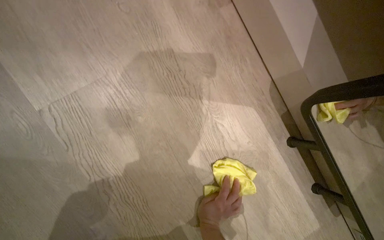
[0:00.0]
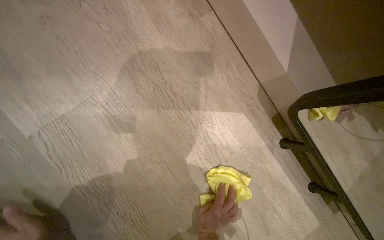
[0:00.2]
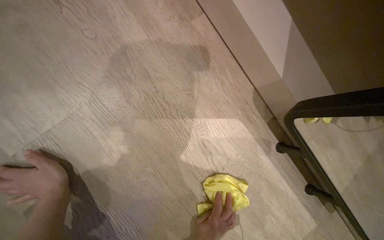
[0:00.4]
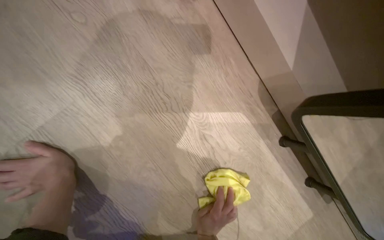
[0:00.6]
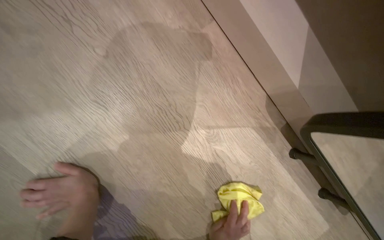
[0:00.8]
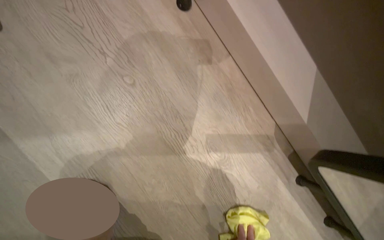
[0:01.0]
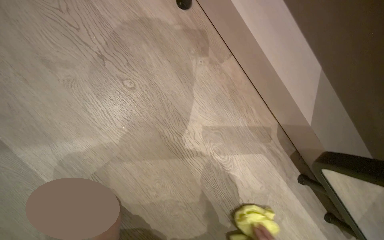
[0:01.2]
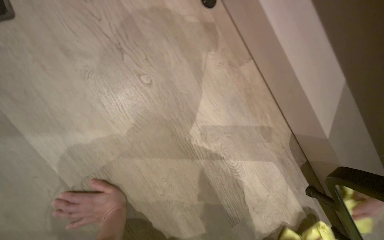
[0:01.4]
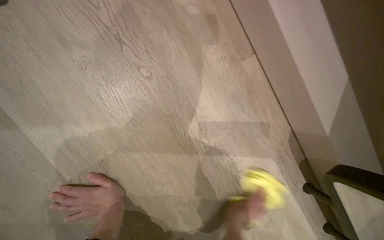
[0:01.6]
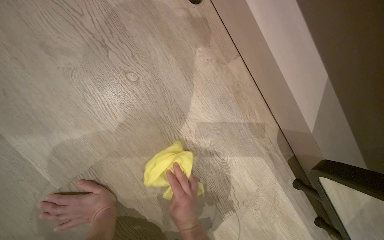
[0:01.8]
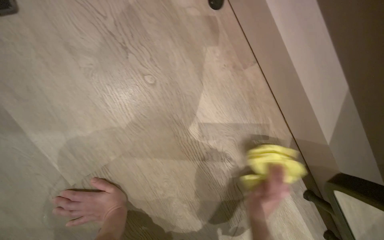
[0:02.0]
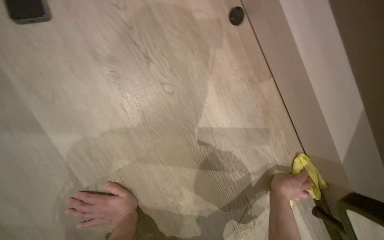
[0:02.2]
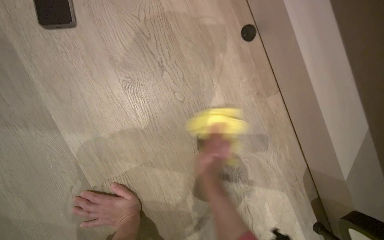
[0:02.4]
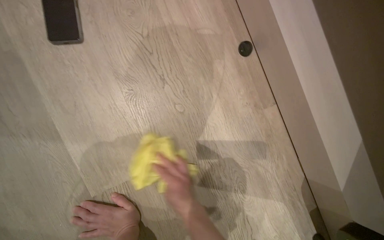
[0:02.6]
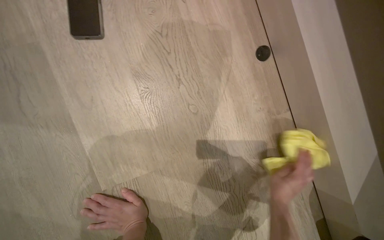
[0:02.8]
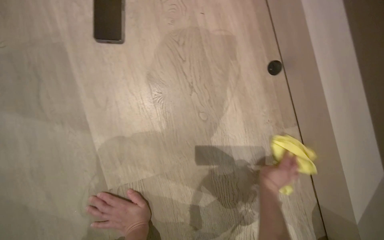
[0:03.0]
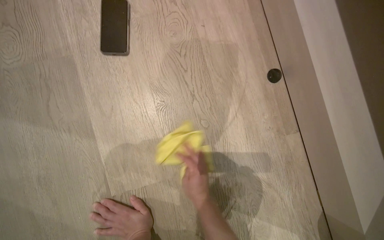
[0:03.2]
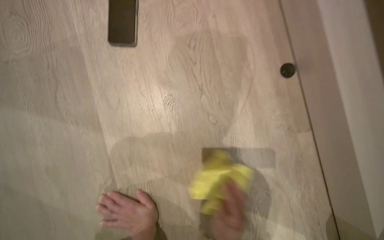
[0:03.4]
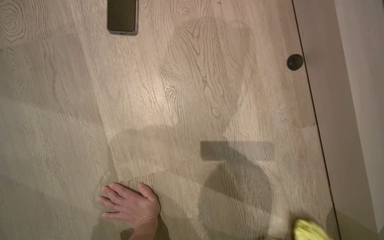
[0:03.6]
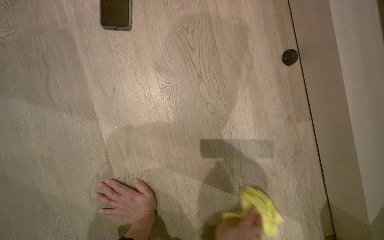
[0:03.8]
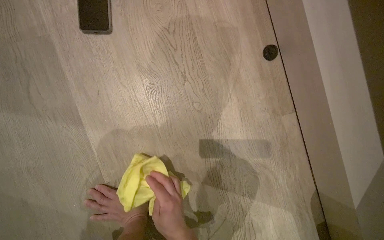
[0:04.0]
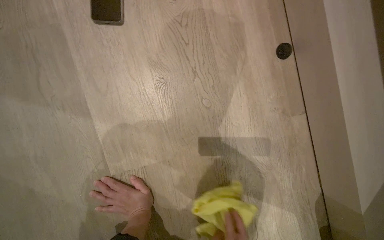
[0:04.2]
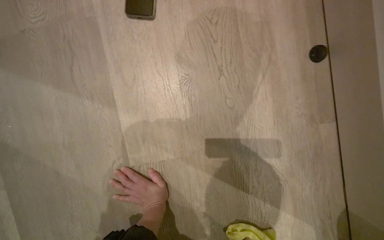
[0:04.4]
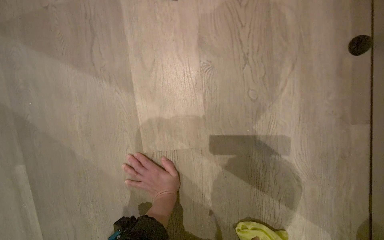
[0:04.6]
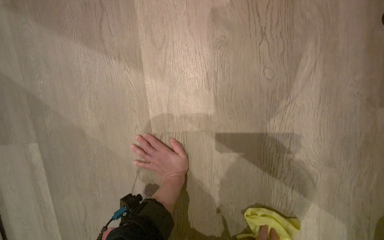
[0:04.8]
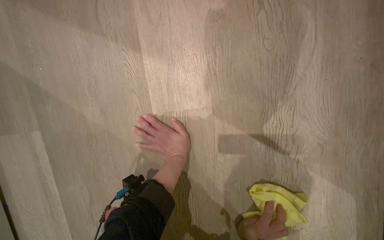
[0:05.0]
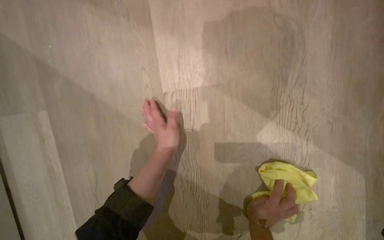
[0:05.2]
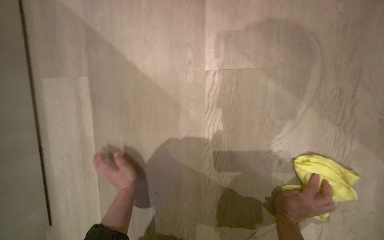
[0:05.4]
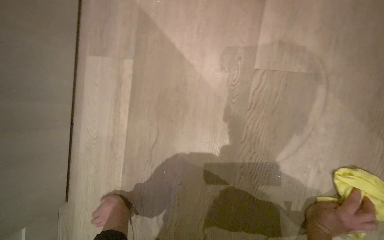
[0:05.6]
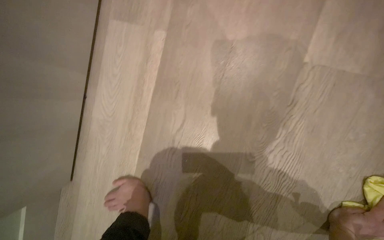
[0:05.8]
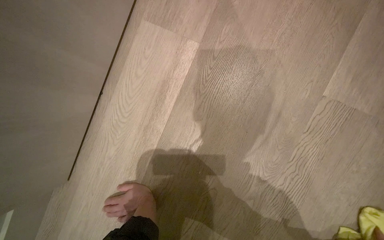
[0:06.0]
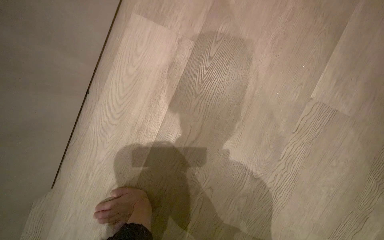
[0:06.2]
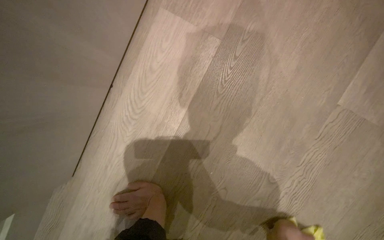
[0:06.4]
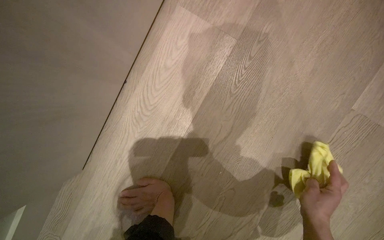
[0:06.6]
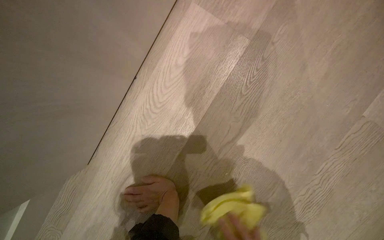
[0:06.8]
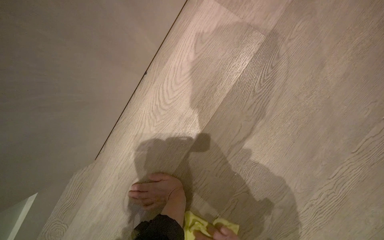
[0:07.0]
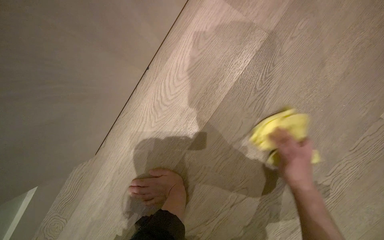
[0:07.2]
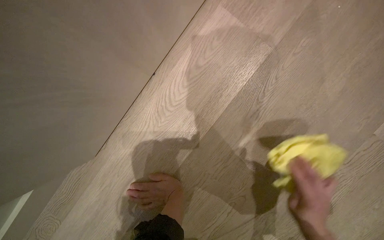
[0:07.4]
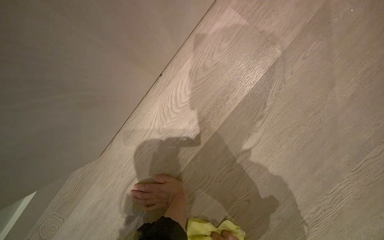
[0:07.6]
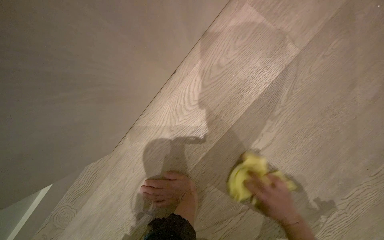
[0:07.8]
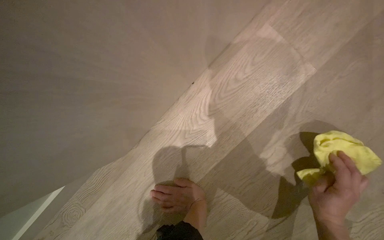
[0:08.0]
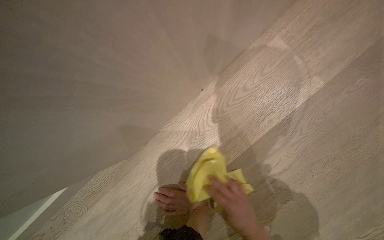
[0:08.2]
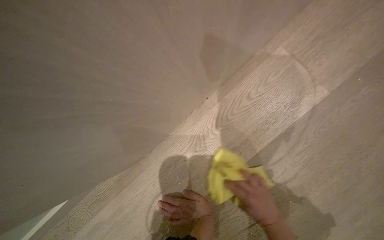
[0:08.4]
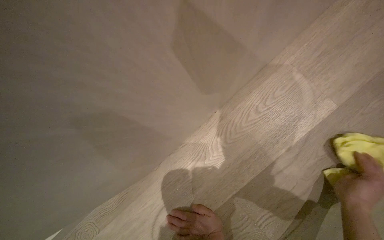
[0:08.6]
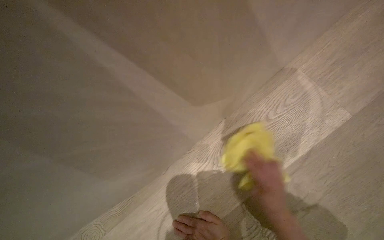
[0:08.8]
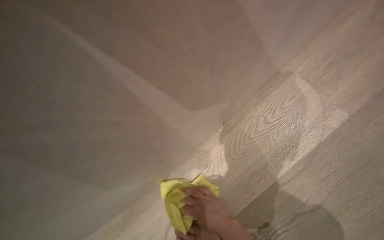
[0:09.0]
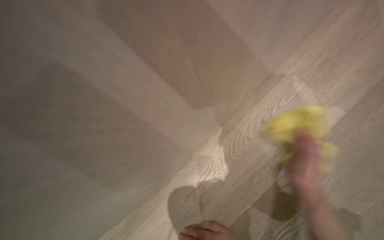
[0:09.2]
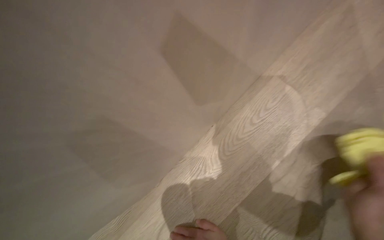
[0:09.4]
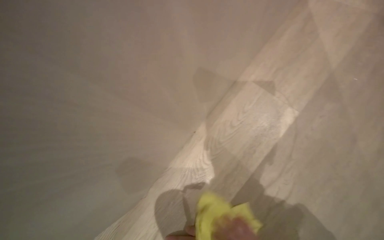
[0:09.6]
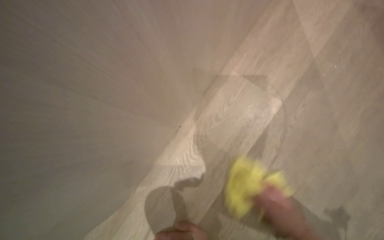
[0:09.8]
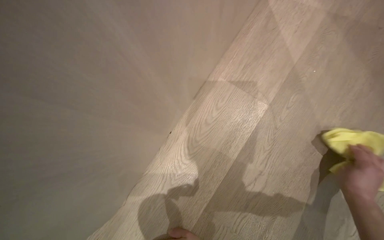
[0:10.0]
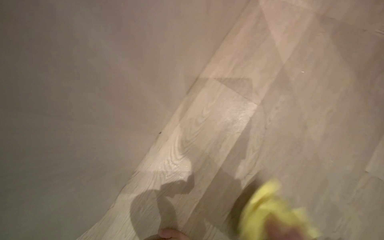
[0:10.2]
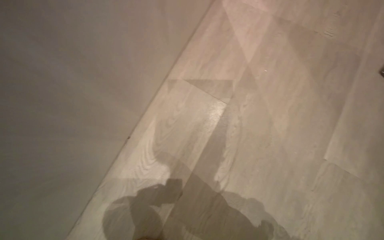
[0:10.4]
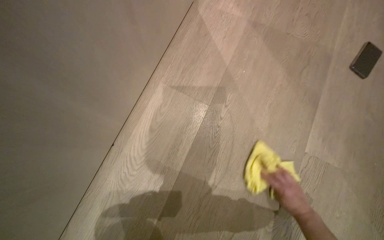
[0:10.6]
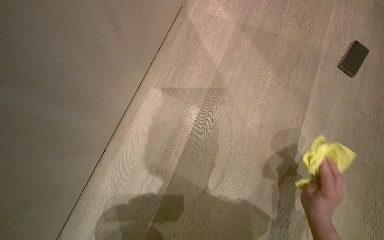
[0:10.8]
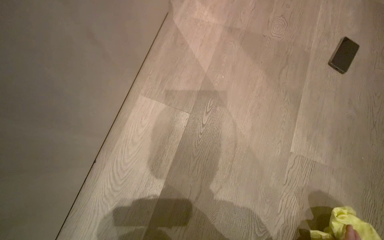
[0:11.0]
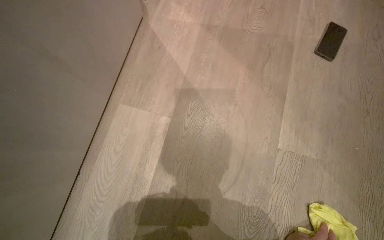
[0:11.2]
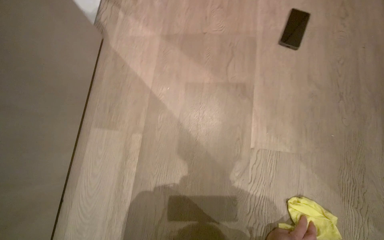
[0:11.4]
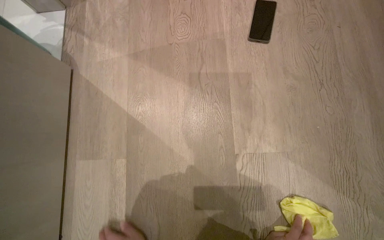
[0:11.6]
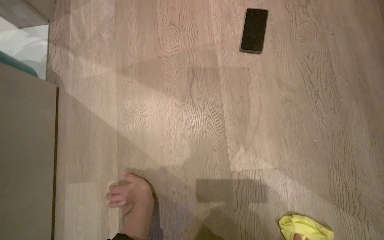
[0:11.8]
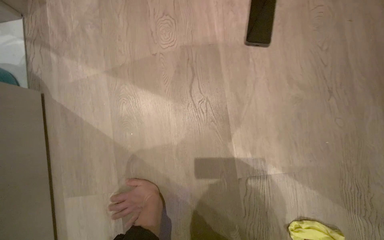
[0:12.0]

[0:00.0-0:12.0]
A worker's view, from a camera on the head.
Job: mopping floor.
The whole recording: Wiping room floor. The worker kneels and wipes the room floor with a yellow cloth.
0:04.4 to 0:06.0: The head travels roughly 60 cm. Everything in view rotates roughly 35 degrees clockwise.
0:09.0 to 0:10.4: The wearer's head swings about 25 degrees to the right.
0:10.4 to 0:12.0: The head travels about 50 cm. The scene rotates counterclockwise by roughly 35 degrees.

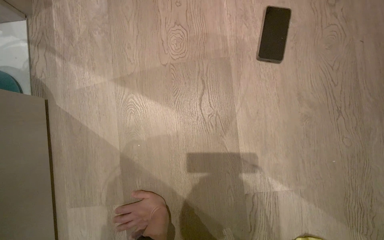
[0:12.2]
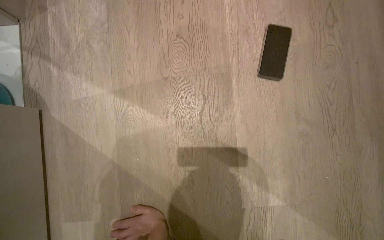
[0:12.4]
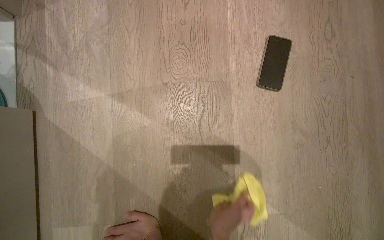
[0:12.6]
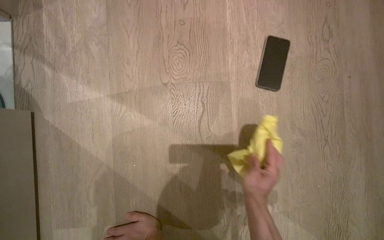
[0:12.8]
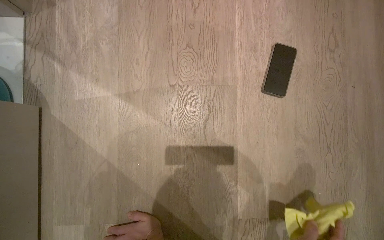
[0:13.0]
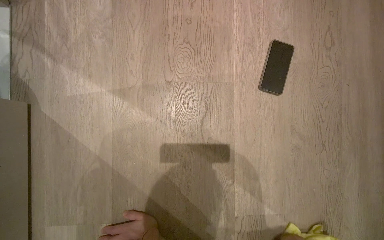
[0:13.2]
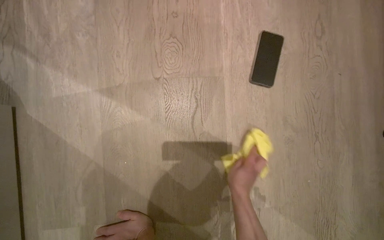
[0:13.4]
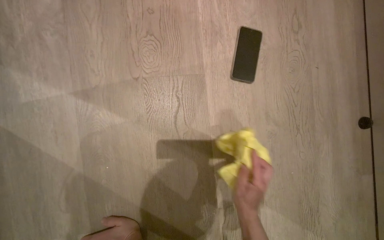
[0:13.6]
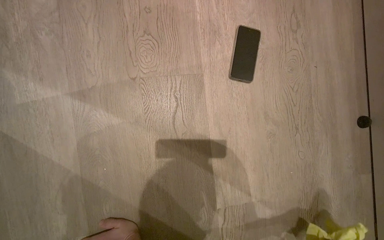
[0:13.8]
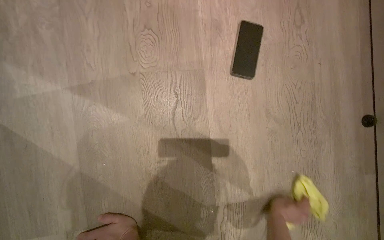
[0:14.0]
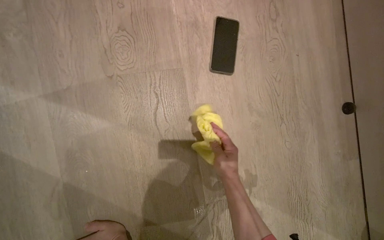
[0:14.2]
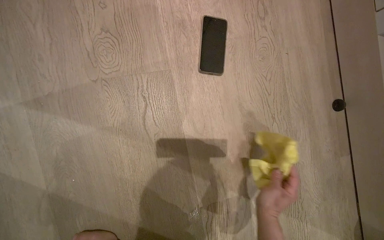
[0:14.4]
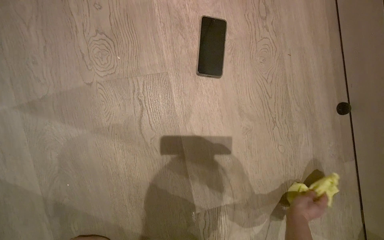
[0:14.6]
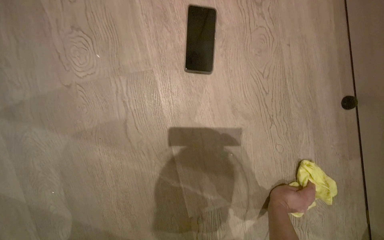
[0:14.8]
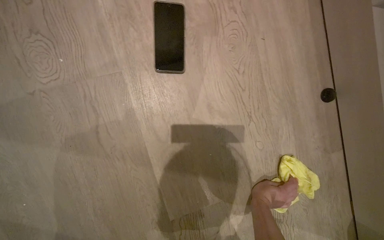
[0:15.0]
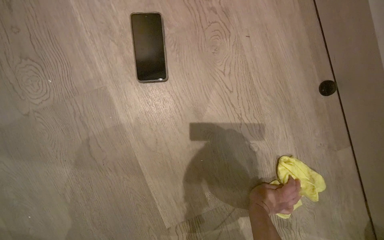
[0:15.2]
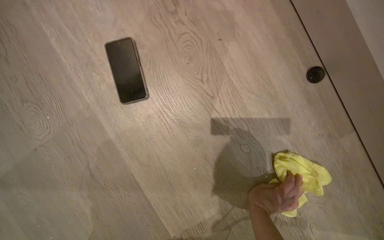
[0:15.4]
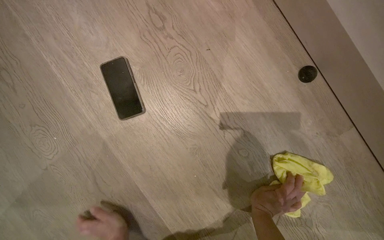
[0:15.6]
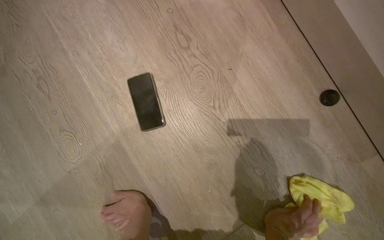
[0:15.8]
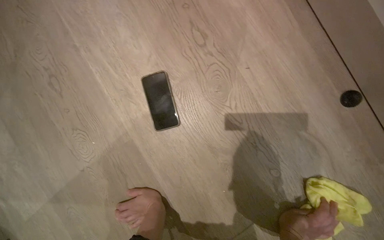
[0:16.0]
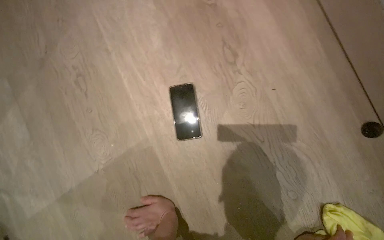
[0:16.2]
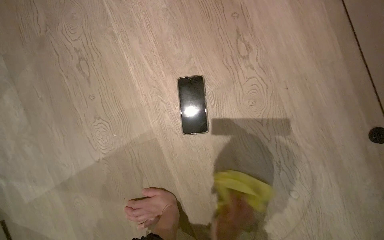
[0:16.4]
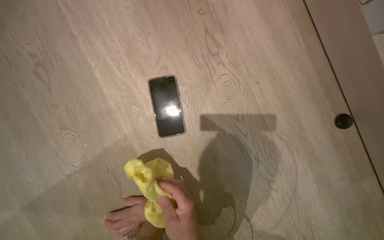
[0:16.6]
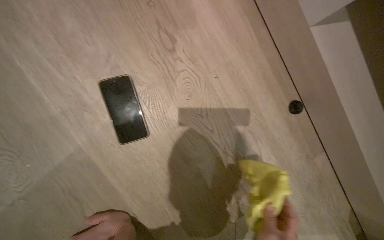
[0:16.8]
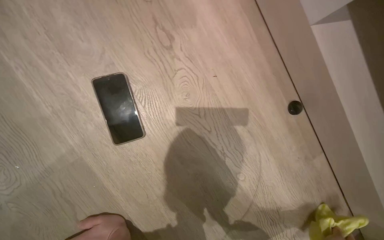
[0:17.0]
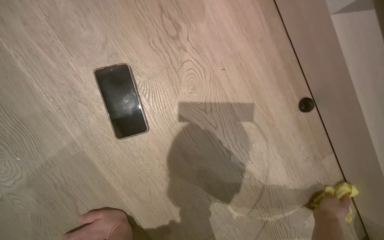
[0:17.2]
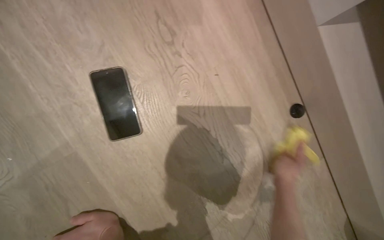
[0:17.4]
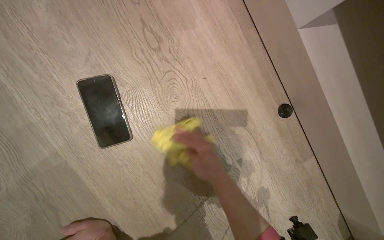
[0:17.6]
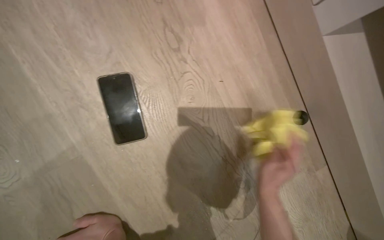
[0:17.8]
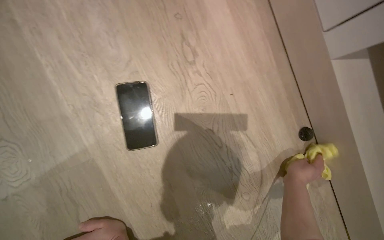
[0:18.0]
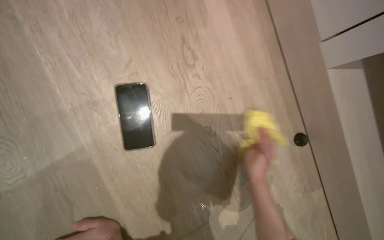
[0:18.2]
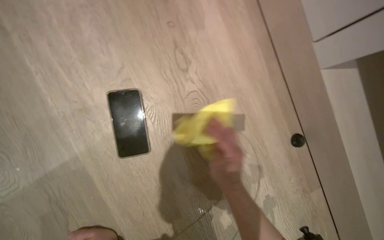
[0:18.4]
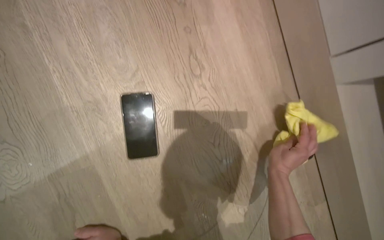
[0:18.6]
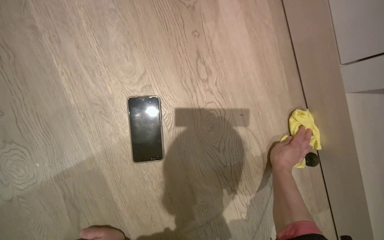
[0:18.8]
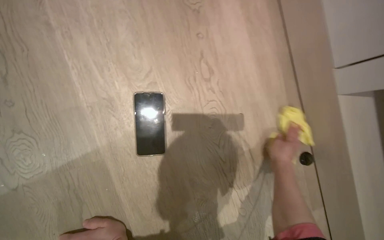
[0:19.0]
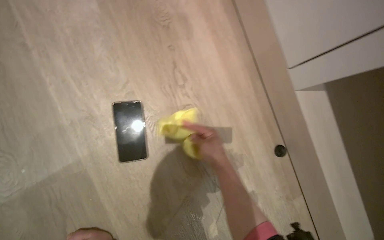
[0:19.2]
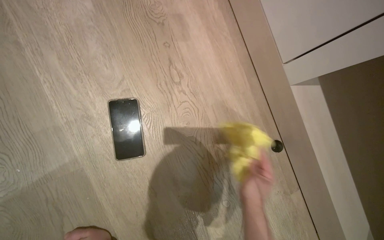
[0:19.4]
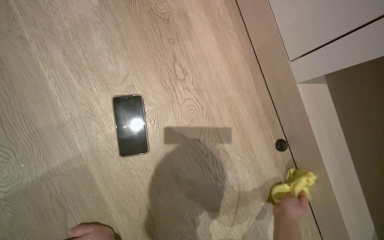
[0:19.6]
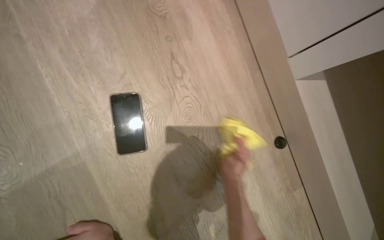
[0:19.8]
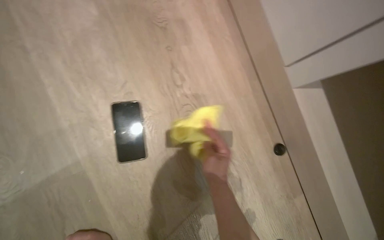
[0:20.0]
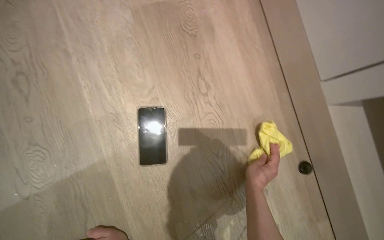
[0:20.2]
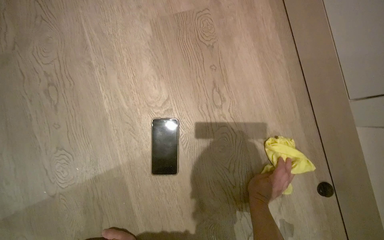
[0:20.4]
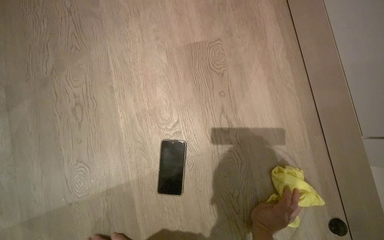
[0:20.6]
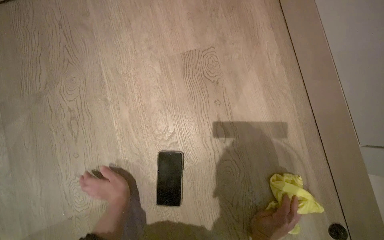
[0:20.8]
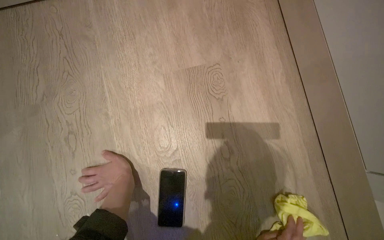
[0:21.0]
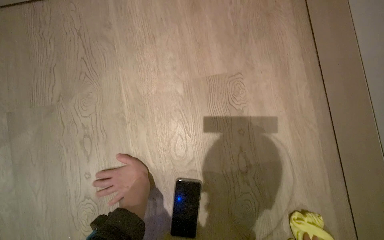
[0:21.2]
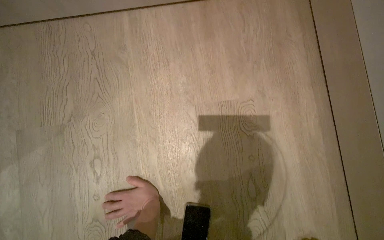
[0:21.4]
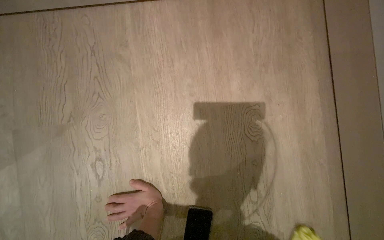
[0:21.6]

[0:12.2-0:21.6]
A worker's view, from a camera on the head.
Job: mopping floor.
The whole recording: Wiping room floor. The worker kneels and wipes the room floor with a yellow cloth.
0:18.4 to 0:20.0: The right hand swings left and right, roughly 20 cm each way, with 3 reversals.
0:20.0 to 0:21.6: The head turns to the left by roughly 25 degrees.
